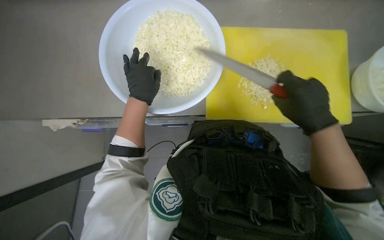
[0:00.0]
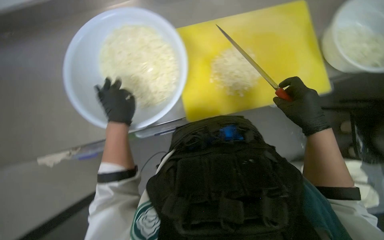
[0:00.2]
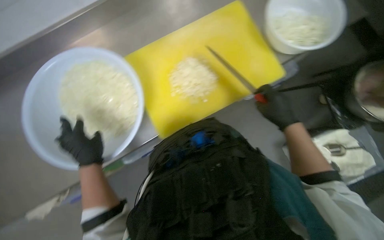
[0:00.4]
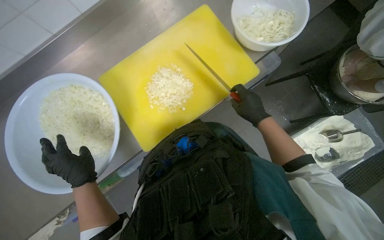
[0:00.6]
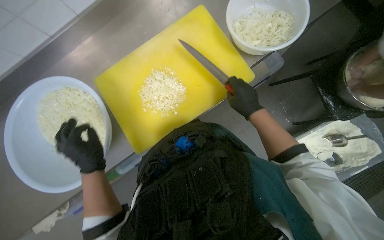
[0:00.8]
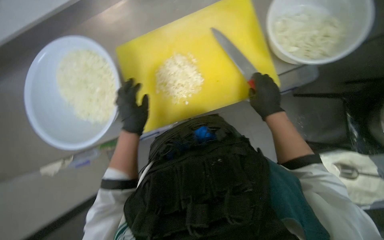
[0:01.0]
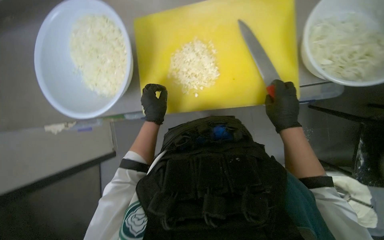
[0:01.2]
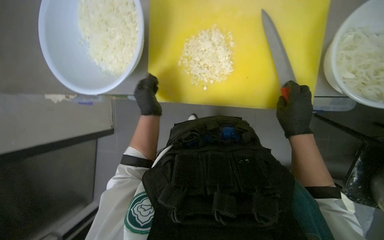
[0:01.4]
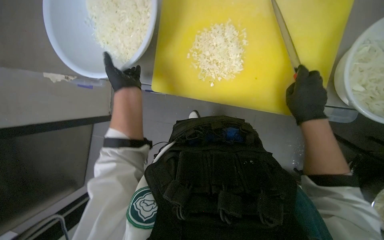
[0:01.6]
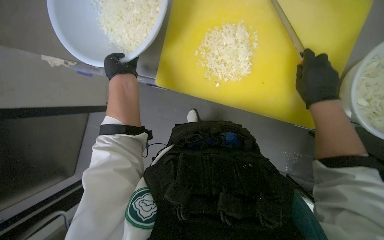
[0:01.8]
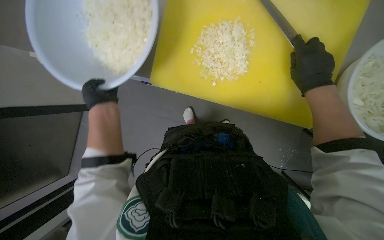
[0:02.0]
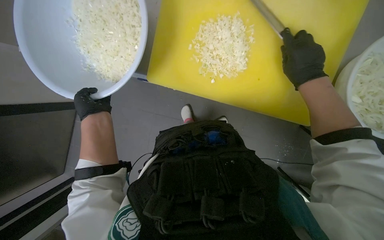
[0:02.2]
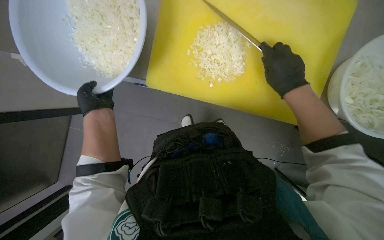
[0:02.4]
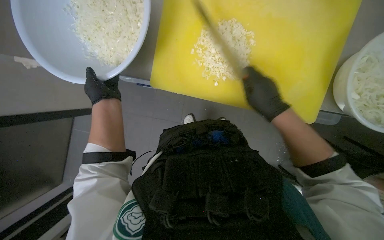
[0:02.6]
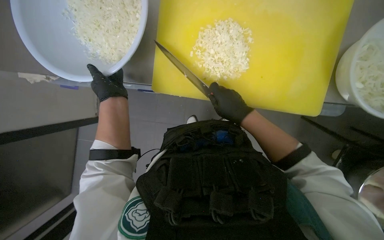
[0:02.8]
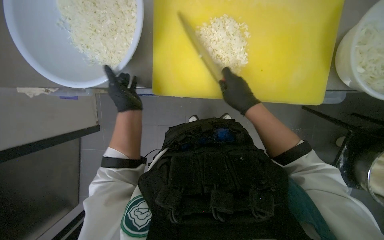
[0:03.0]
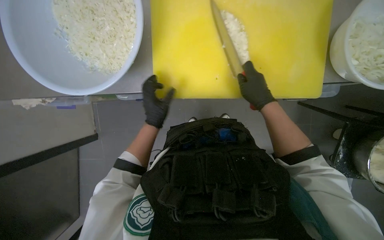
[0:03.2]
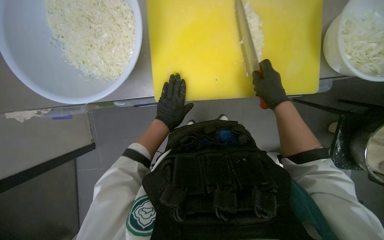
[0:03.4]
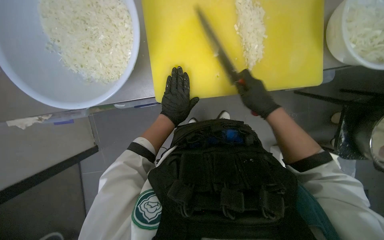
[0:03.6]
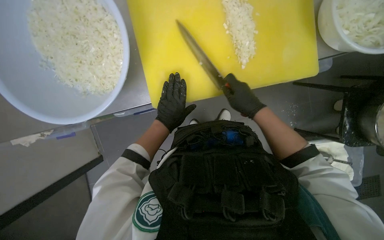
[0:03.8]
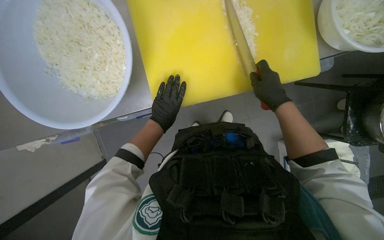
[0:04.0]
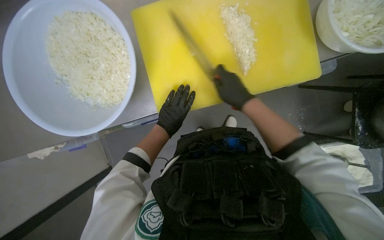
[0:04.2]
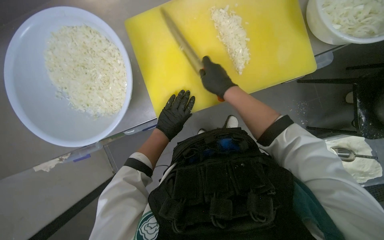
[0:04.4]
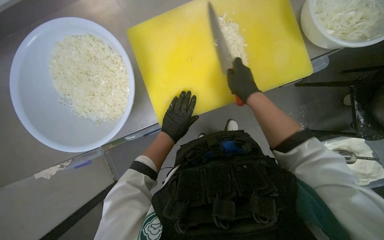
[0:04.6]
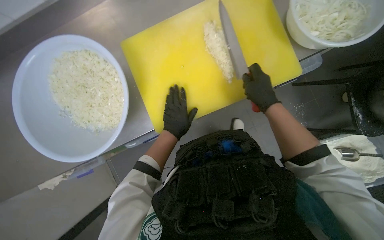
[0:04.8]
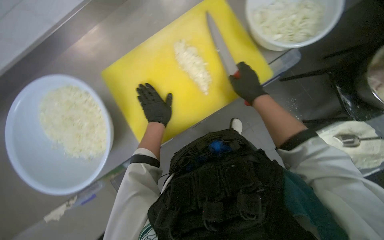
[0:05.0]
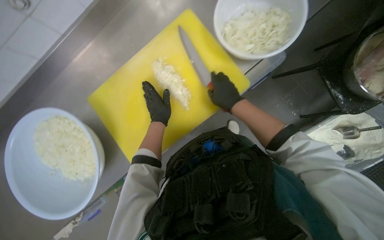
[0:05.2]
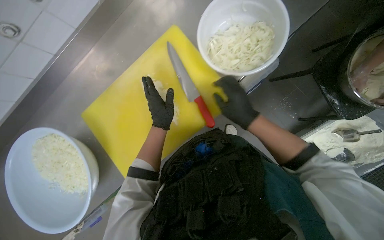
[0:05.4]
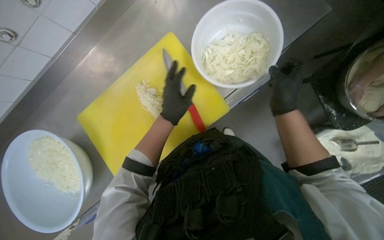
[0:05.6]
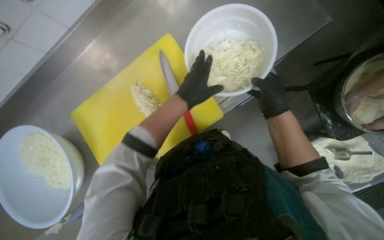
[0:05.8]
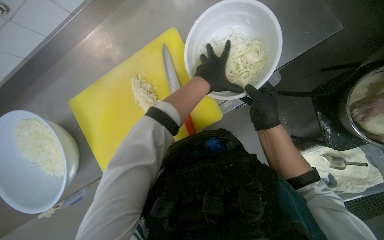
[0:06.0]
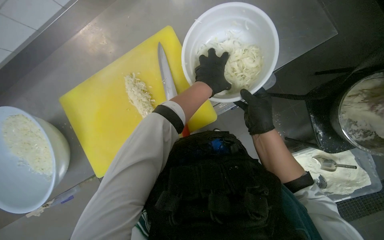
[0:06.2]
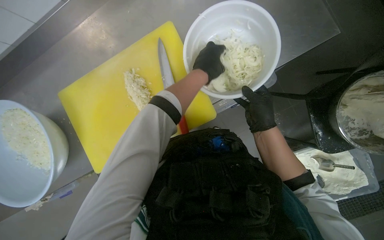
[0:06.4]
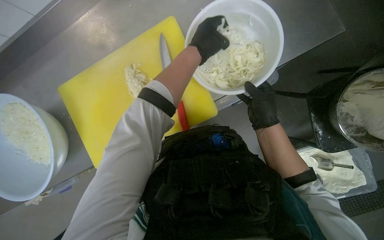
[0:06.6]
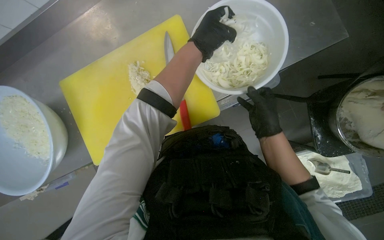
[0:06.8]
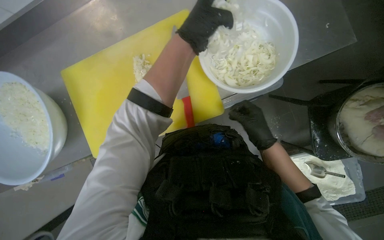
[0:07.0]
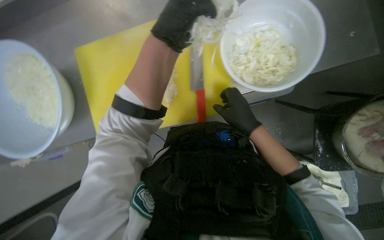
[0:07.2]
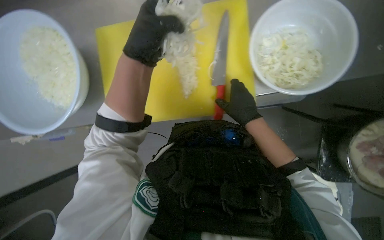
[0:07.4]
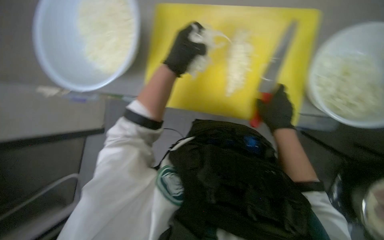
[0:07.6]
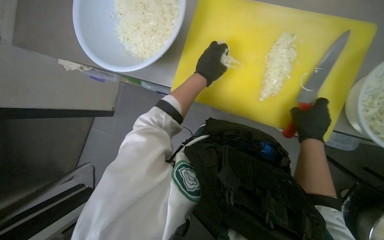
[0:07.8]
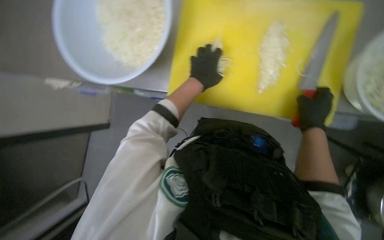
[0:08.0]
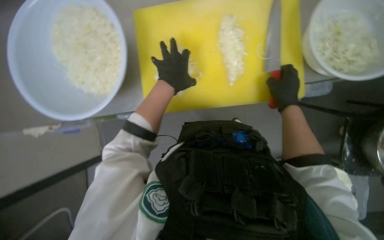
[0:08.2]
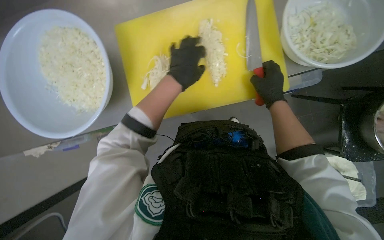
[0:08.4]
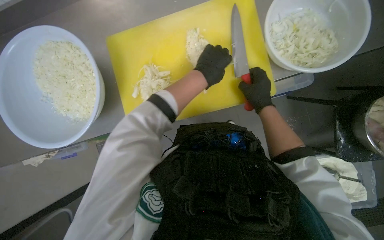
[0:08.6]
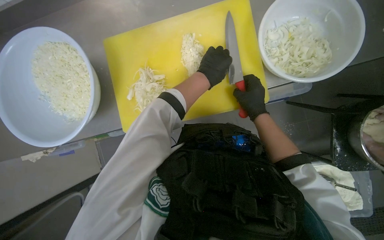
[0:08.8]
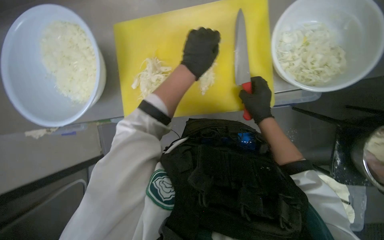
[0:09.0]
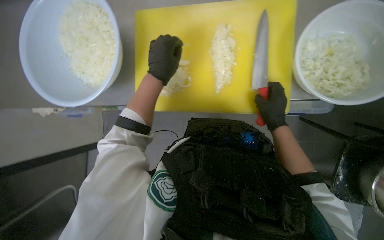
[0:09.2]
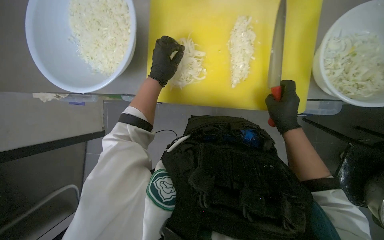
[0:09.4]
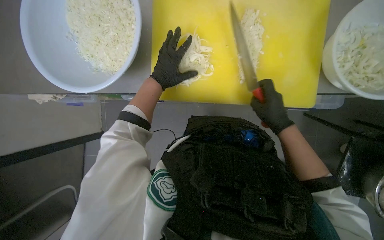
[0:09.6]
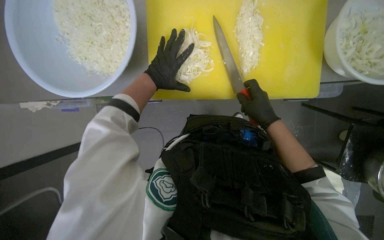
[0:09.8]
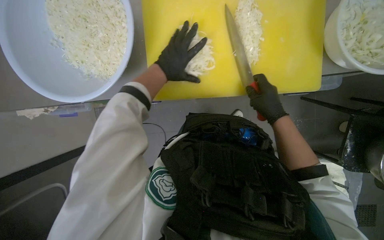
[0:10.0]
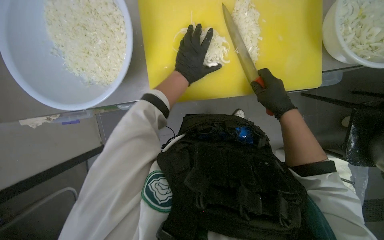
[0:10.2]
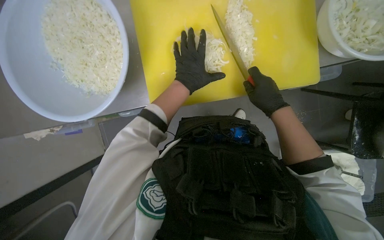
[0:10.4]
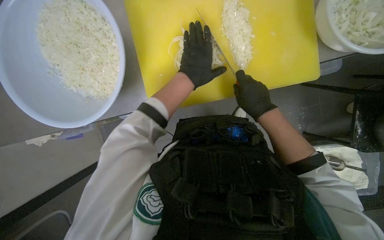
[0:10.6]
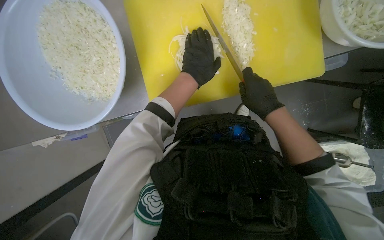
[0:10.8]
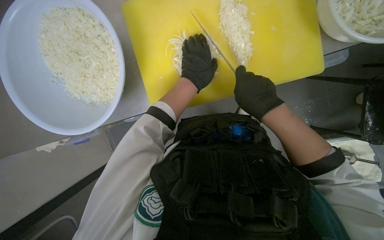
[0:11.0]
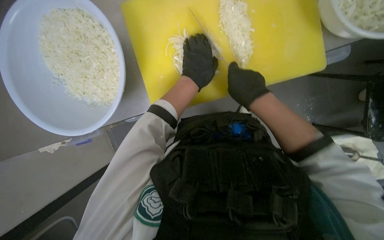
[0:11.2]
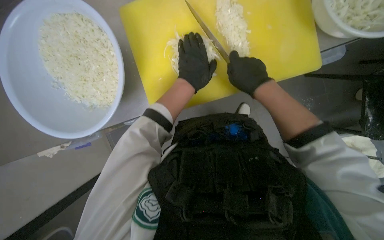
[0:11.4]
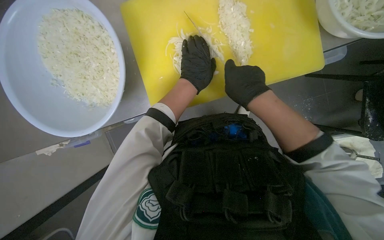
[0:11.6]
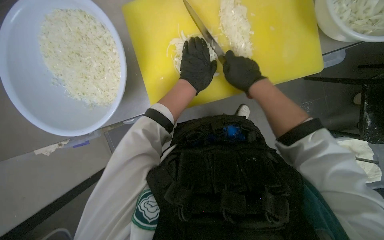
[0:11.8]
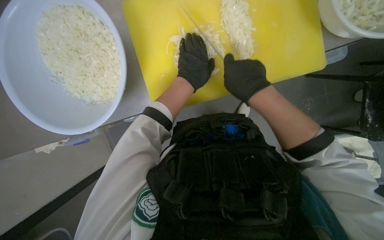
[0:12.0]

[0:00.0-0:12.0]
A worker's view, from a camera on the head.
Job: preparing food.
The whole recording: Chopping onions. The worker chops another piece of onion on the yellow cutting board.
1.6 to 3.0 s: The left hand is displaced down the picture by approximately 10 cm; the right hand travels to the left by roughly 15 cm.
3.0 to 4.4 s: The left hand shifts approximately 10 cm to the right.
4.4 to 6.0 s: The camera travels about 40 cm.
6.0 to 7.6 s: The left hand heads to the left, covering roughly 20 cm.
9.0 to 10.4 s: The left hand is displaced farther from the camera by about 15 cm, and goes to the left and returns, some 30 cm each way.
10.4 to 12.0 s: The right hand travels to the left by about 10 cm.

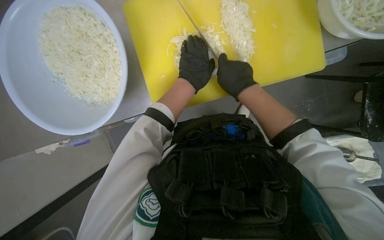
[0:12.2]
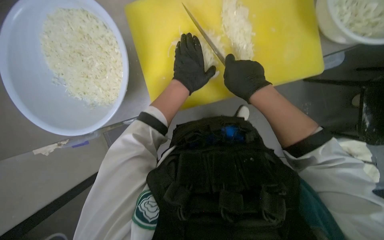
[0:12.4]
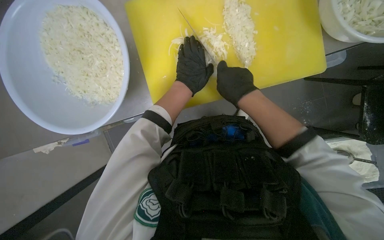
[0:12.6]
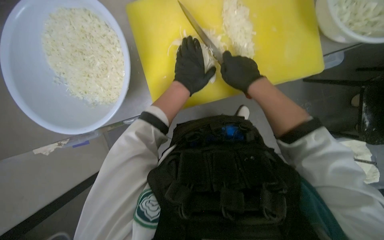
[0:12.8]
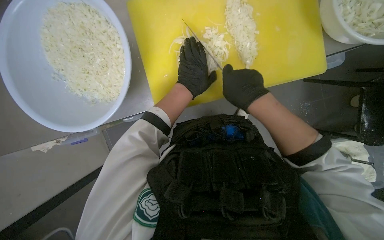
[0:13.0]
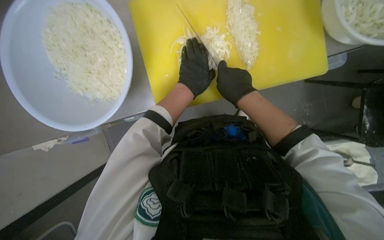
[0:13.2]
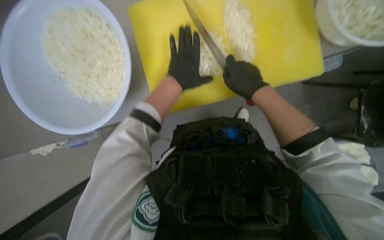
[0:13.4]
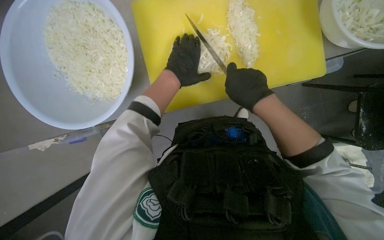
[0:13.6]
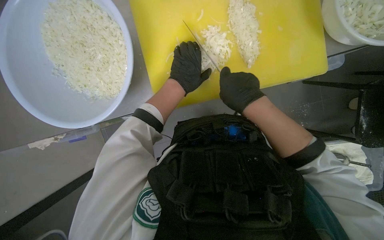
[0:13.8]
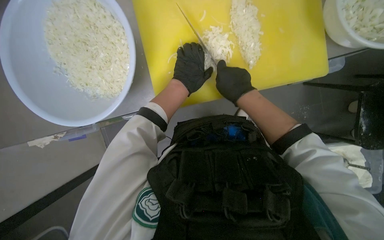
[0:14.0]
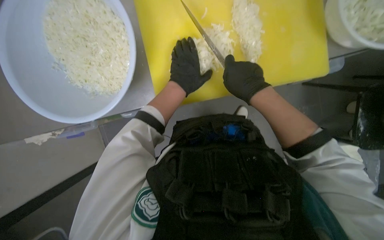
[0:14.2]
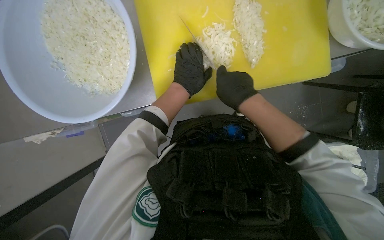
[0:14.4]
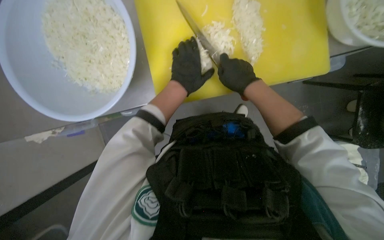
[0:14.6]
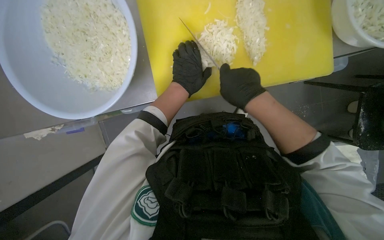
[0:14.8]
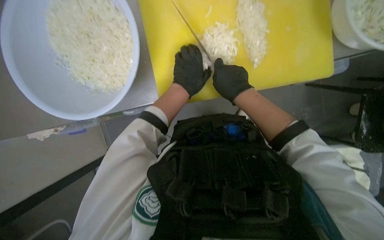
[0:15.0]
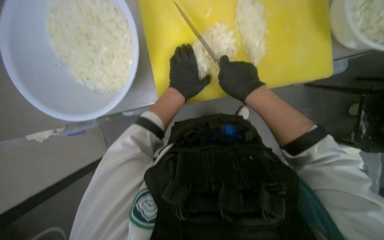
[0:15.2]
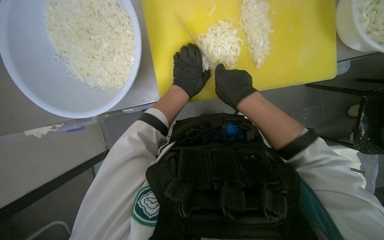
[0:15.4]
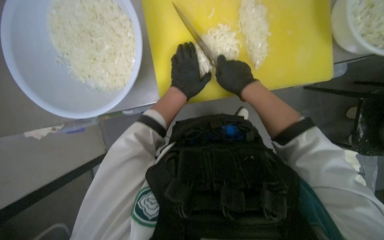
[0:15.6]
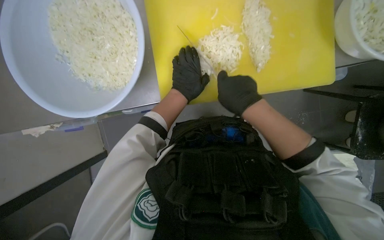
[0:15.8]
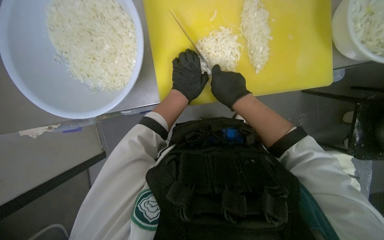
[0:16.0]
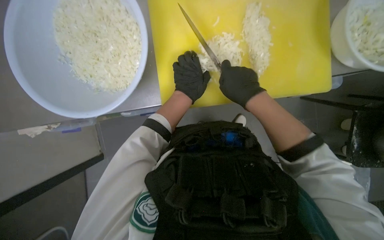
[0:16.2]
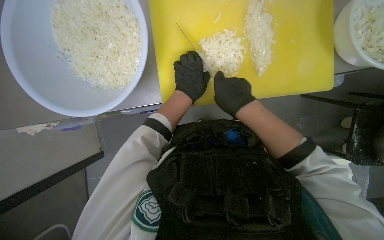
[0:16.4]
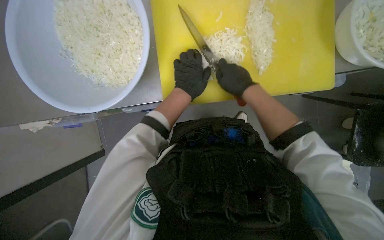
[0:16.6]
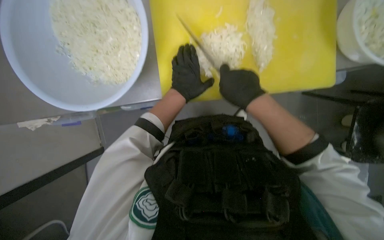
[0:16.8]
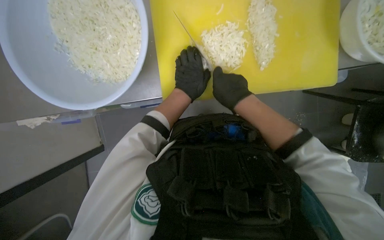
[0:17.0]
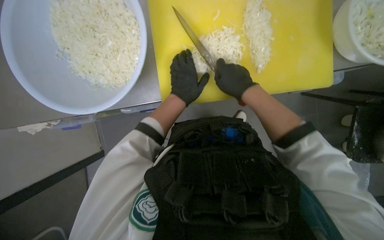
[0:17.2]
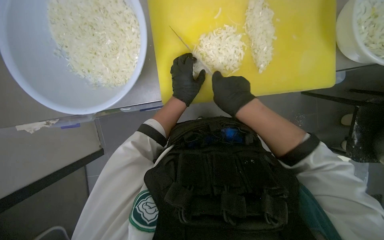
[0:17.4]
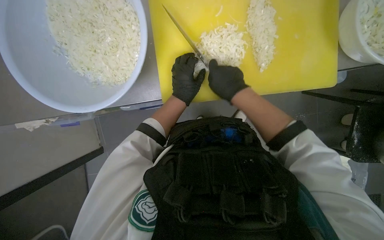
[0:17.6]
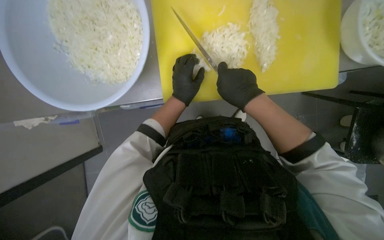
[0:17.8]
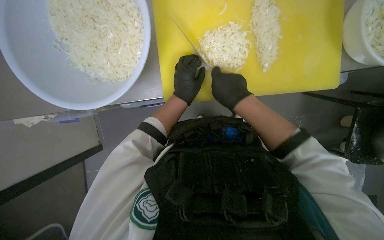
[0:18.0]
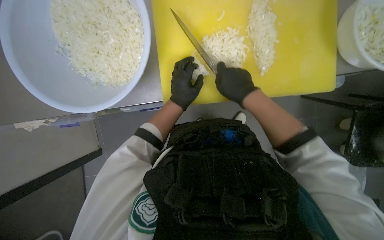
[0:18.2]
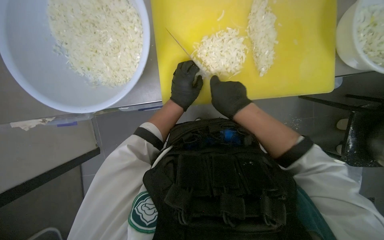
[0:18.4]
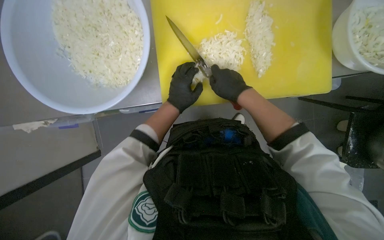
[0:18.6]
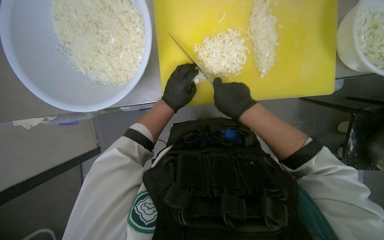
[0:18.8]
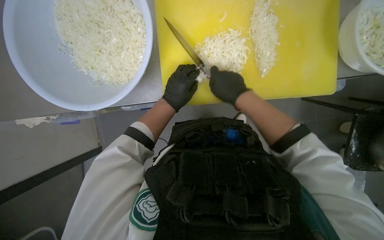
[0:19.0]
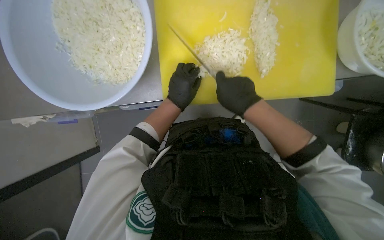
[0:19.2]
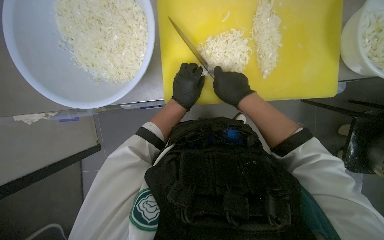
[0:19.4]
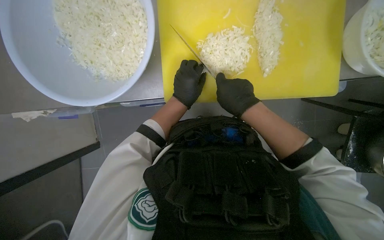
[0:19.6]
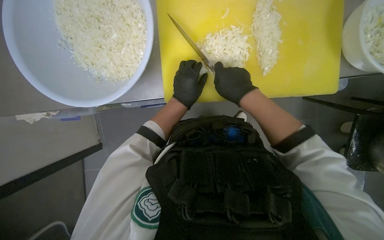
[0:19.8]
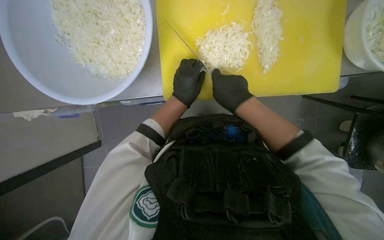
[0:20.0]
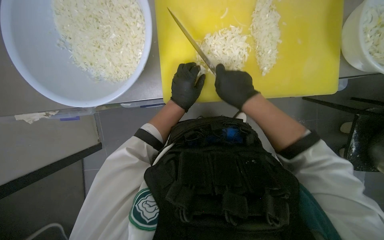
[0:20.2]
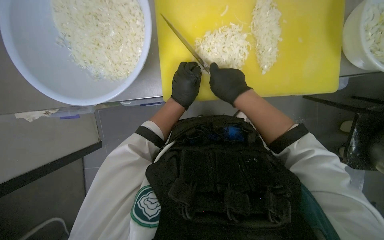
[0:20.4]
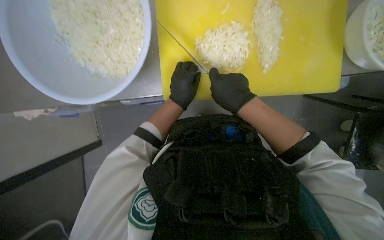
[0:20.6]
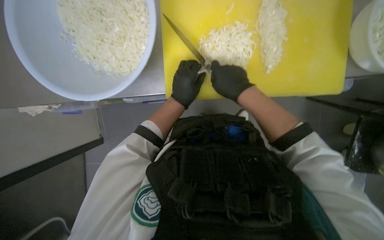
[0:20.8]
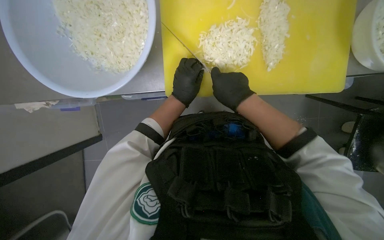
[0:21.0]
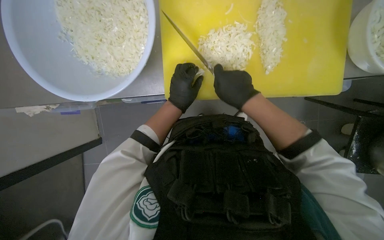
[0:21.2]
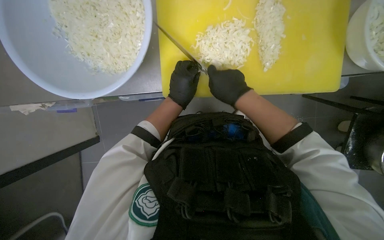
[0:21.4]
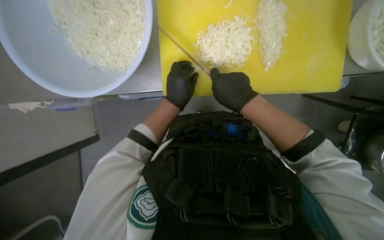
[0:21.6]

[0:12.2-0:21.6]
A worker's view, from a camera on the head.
Job: preparing food.
The whole recording: Chopping onions. The worker chops another piece of onion on the yellow cutting board.
12.2 to 17.0 s: The hands work in one place, with small movements.
17.0 to 21.6 s: The hands are busy where they are.
